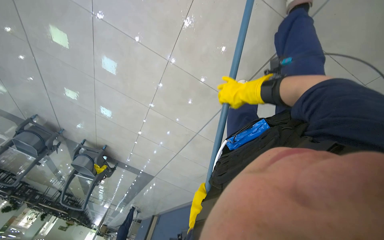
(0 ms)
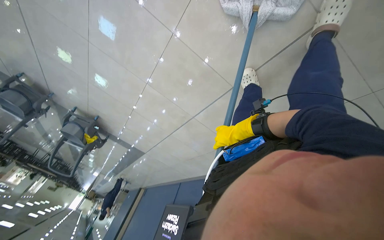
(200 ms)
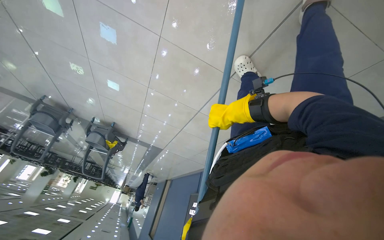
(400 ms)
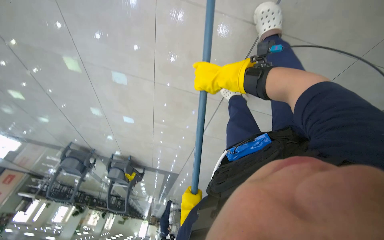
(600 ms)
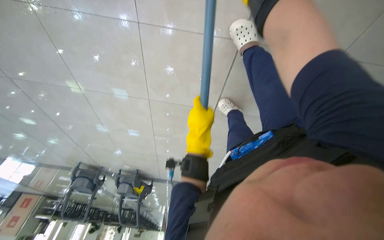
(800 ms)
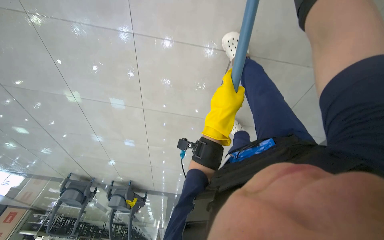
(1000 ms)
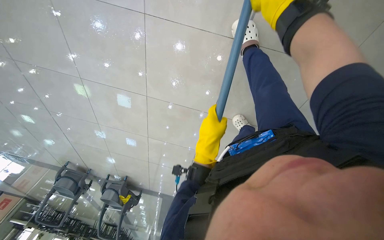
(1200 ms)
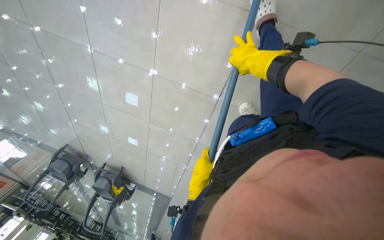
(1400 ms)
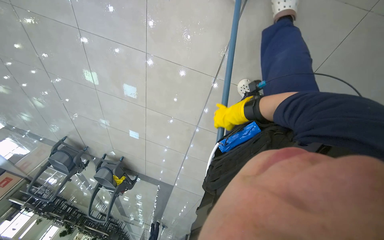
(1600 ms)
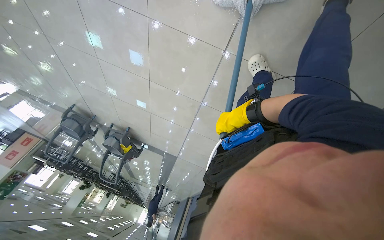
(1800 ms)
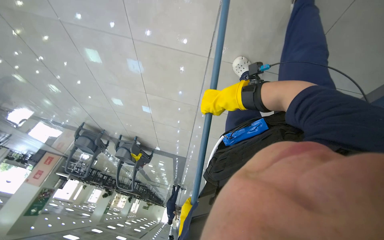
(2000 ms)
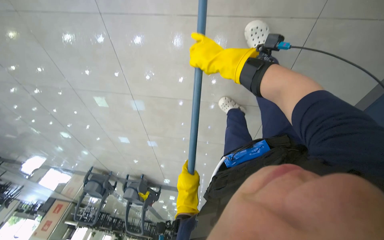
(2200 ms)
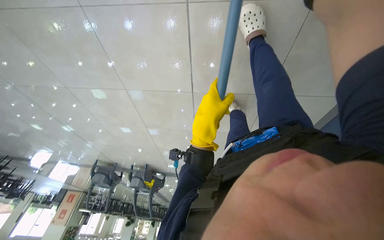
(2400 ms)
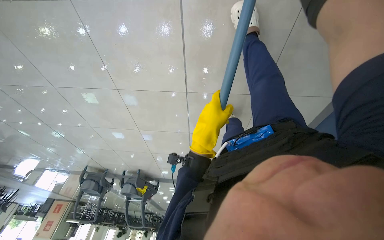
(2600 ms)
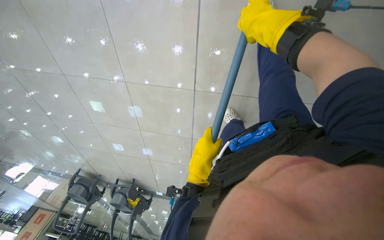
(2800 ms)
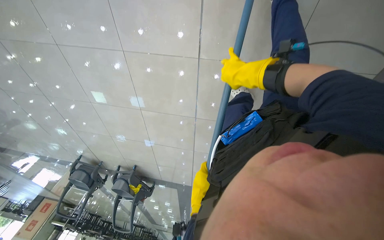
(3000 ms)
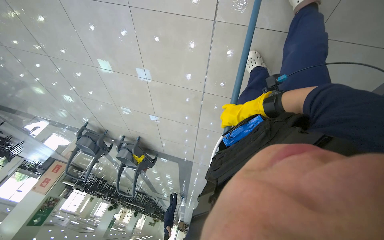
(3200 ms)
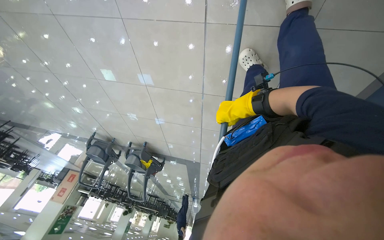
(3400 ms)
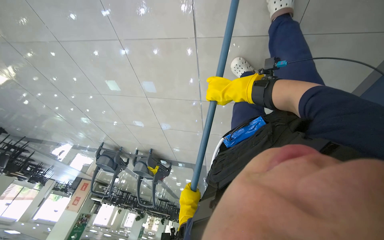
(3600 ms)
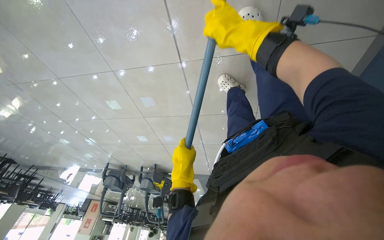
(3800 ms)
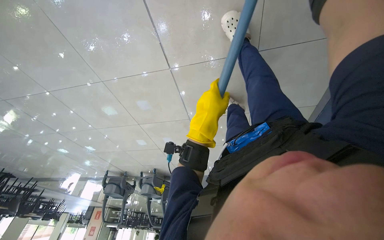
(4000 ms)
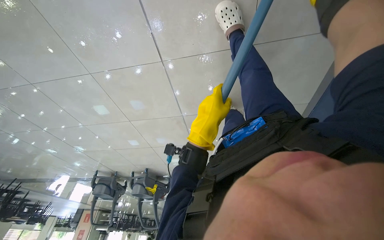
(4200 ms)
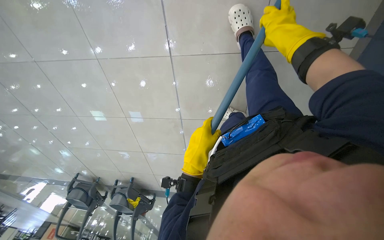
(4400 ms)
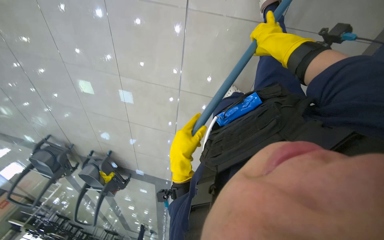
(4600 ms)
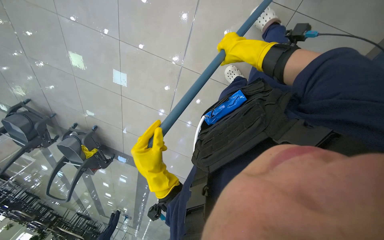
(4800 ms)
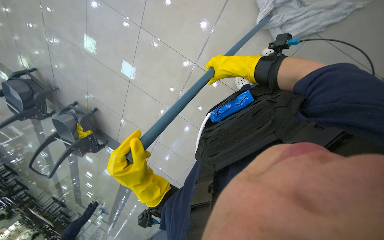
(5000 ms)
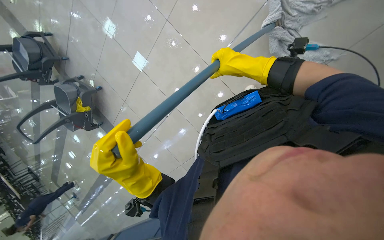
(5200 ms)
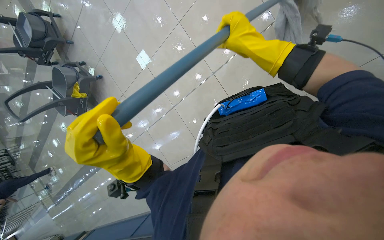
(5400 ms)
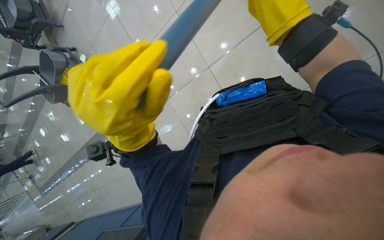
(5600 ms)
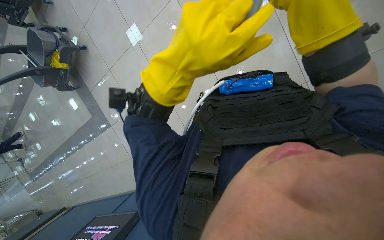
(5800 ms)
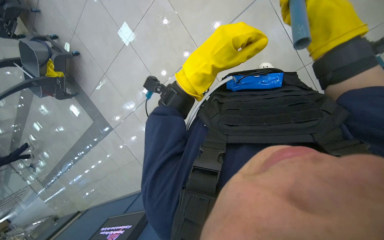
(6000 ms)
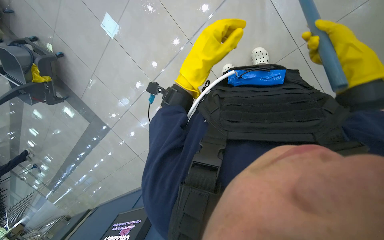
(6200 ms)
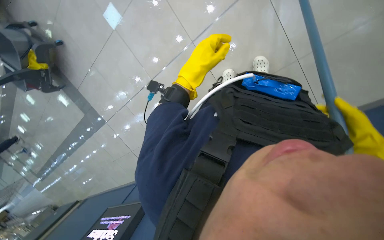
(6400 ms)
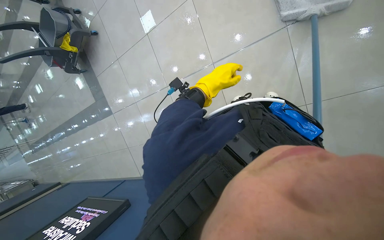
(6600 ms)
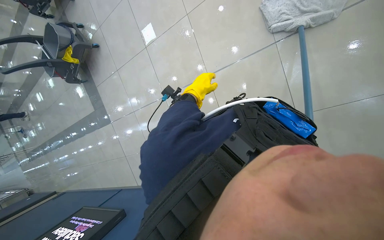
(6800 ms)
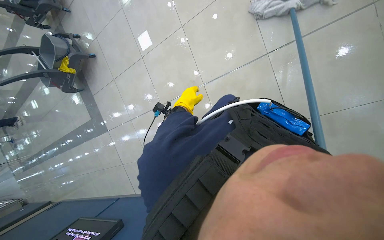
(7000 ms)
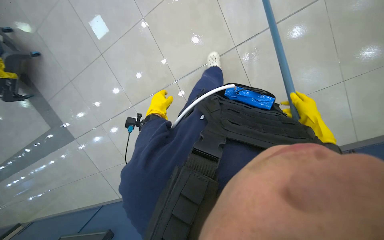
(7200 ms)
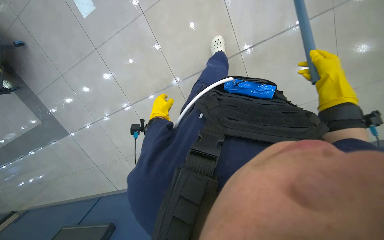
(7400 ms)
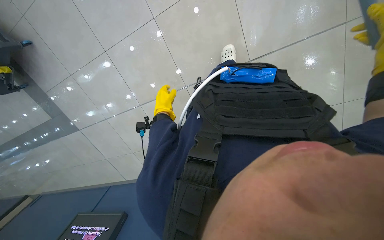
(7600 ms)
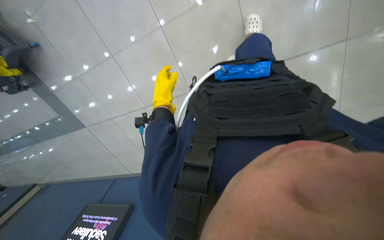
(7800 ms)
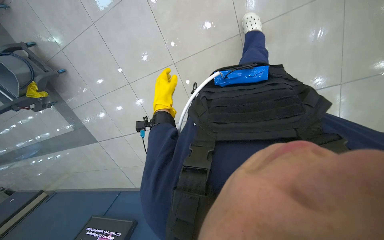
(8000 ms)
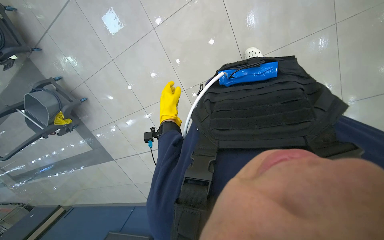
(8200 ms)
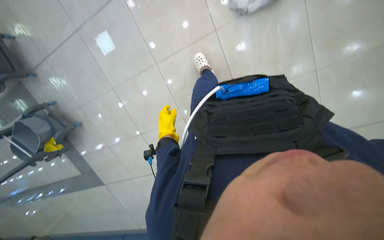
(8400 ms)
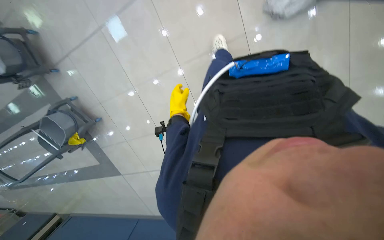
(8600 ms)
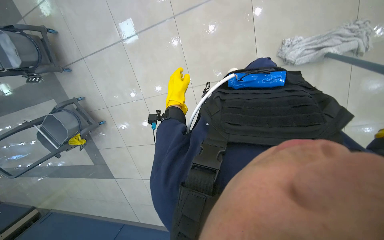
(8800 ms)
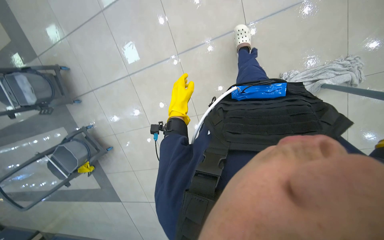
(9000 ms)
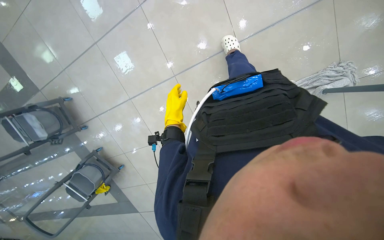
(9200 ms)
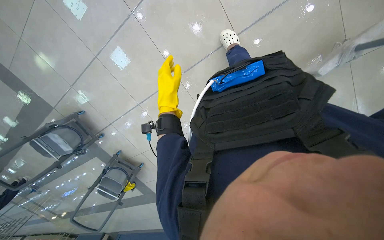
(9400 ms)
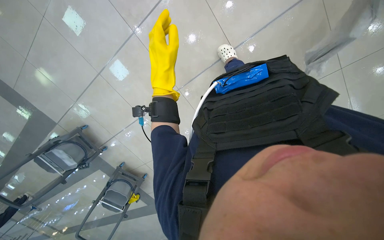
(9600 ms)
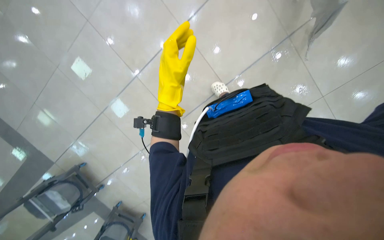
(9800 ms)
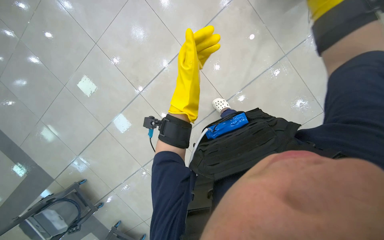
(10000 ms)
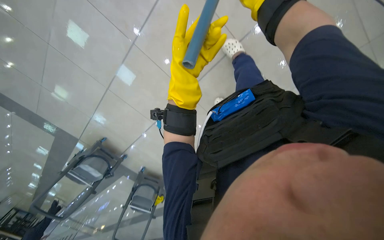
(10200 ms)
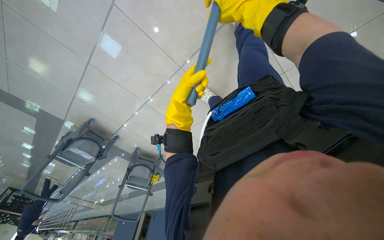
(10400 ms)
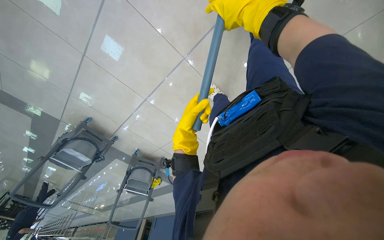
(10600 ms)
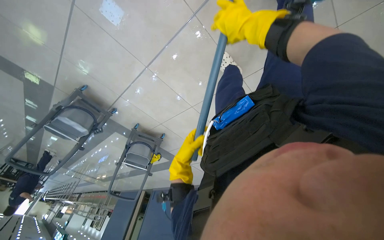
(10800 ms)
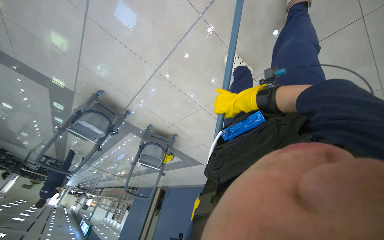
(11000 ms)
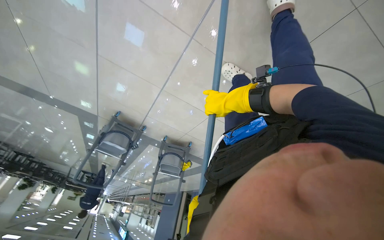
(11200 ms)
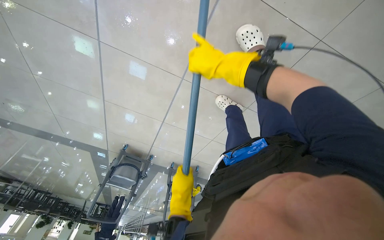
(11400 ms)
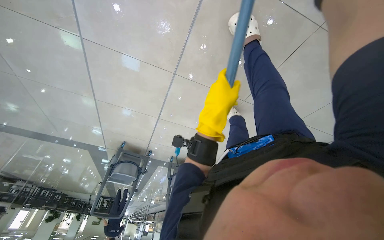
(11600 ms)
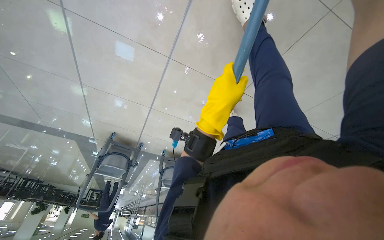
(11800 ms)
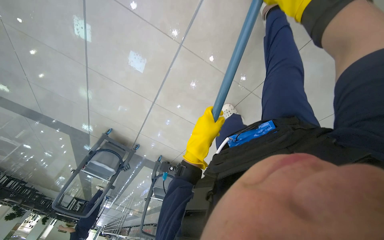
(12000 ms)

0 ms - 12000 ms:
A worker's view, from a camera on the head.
Job: mopping floor.
The whole recording: Wringing and reattaching mop head. The worker wrings out the mop head and reattaches it to the handle and worker mops the tiled floor with a mop.
1600 ms - 3000 ms: The left hand reaches about 60 cm up the picture, then returns; the right hand shifts about 20 cm nearer to the camera and up the picture.
3000 ms - 4400 ms: The left hand goes up and down the picture, some 35 cm each way, reversing 2 times.
6000 ms - 7600 ms: The left hand heads farther from the camera, covering roughly 25 cm.
9000 ms - 10400 ms: The wearer looks approximately 15 degrees further downward. The scene rotates counterclockwise by roughly 30 degrees. The left hand reaches approximately 30 cm nearer to the camera, then returns.
10400 ms - 12000 ms: The camera travels roughly 40 cm.

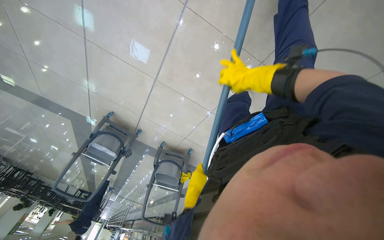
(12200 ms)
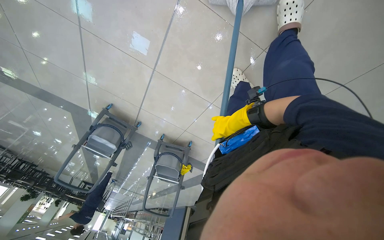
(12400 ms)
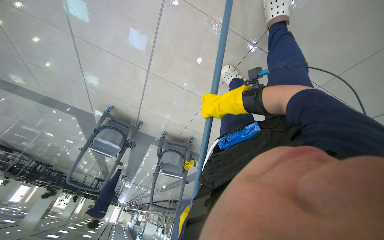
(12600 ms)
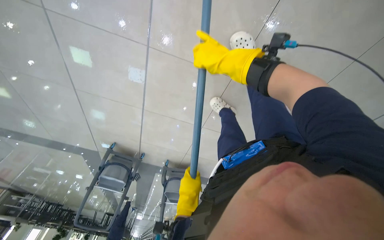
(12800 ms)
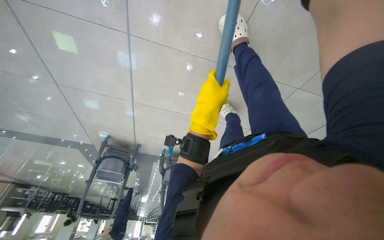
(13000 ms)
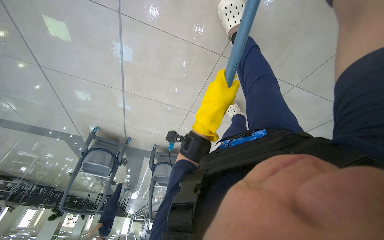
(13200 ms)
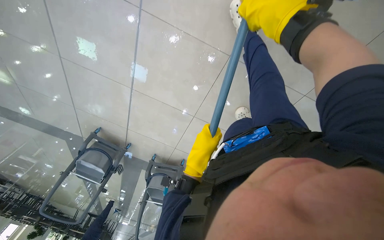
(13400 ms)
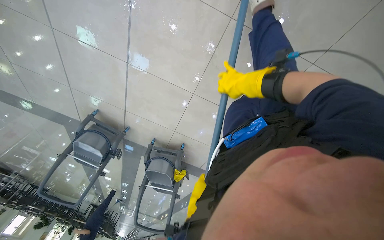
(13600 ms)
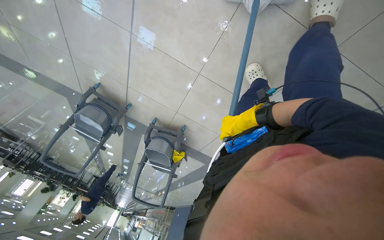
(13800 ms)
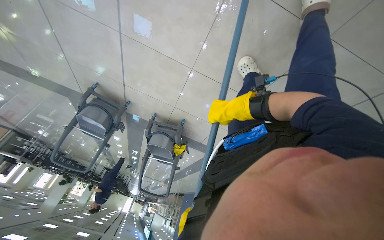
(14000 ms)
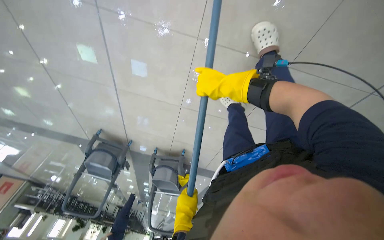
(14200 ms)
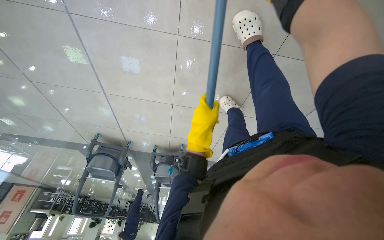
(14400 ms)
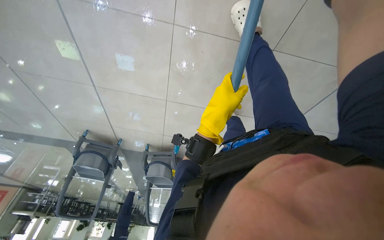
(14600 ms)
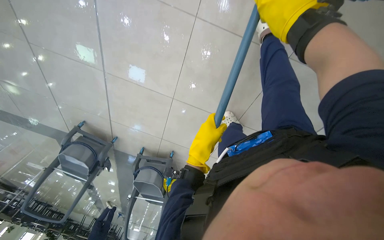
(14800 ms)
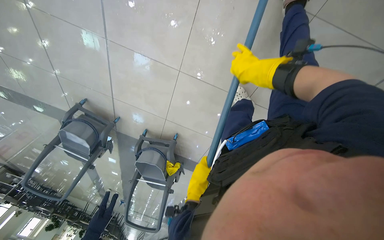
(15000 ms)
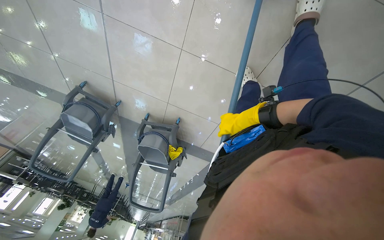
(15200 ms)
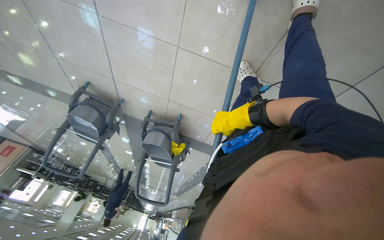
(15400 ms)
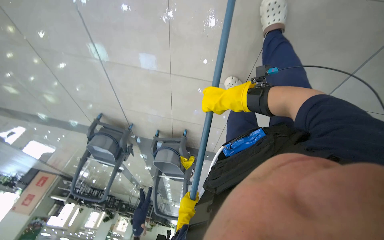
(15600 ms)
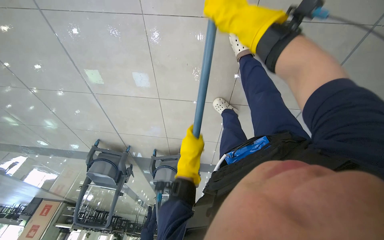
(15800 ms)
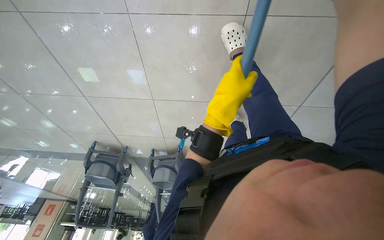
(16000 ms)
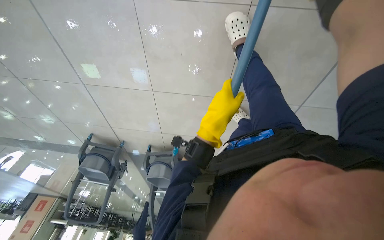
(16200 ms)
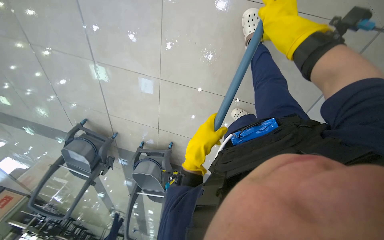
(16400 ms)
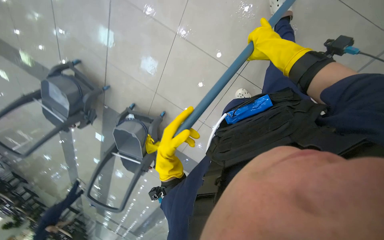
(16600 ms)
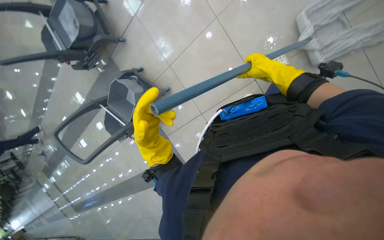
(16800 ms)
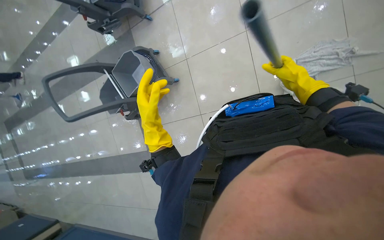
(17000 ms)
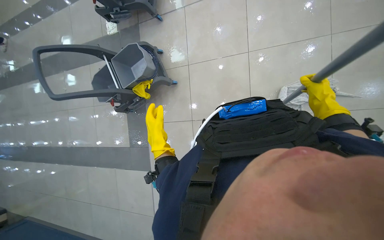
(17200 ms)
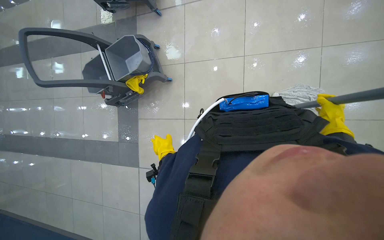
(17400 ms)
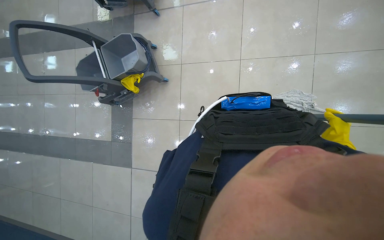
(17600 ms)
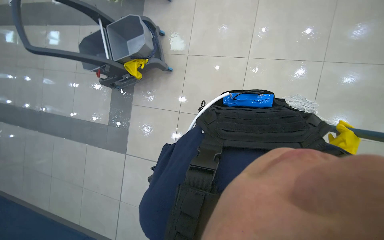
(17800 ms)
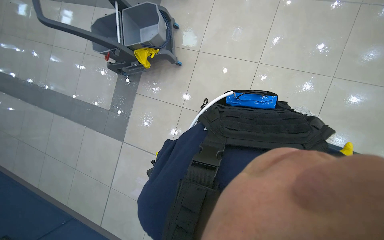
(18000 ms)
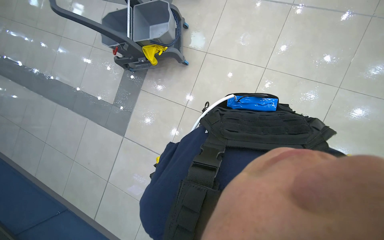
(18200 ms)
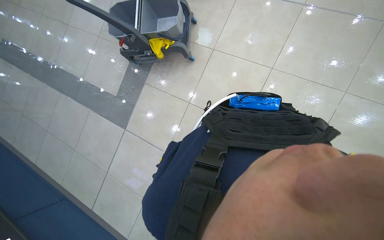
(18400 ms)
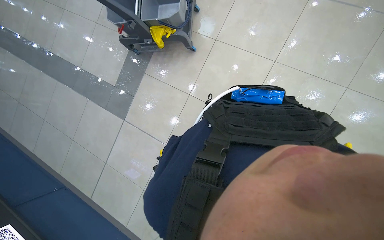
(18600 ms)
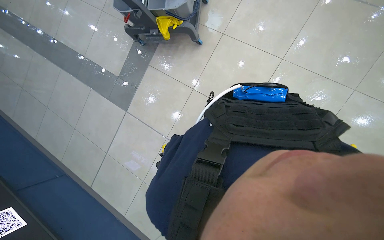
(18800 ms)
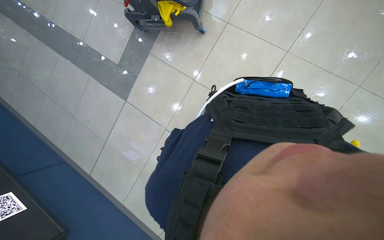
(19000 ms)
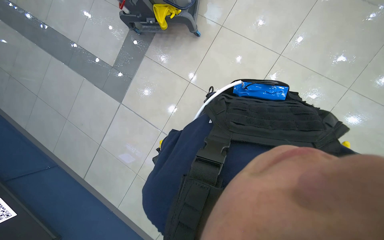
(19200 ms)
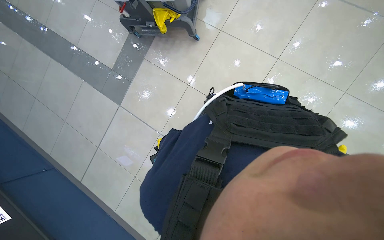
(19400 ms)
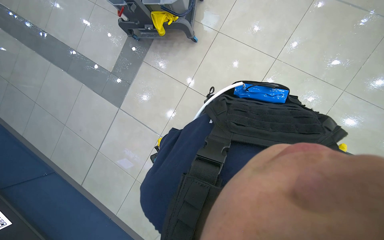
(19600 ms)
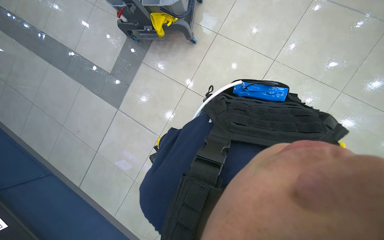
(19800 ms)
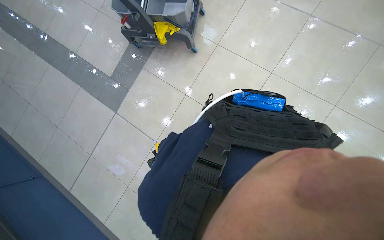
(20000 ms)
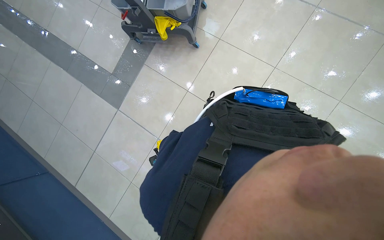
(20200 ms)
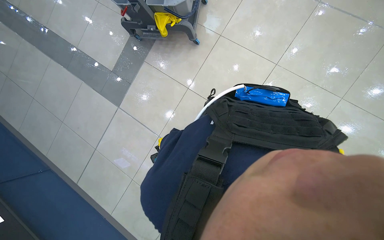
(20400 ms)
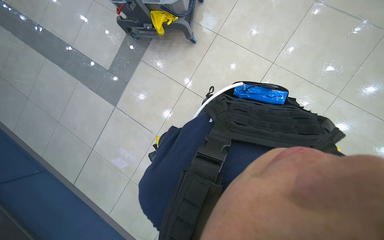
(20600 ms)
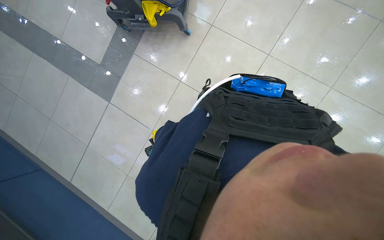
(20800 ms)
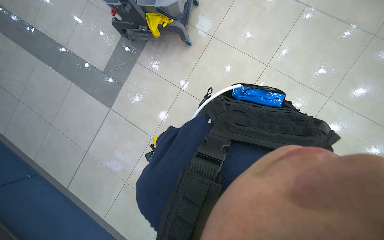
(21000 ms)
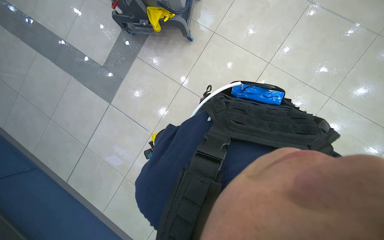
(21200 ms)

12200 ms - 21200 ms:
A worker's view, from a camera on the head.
Job: mopping floor.
The whole recording: Wringing and reattaching mop head. The worker wrings out the mop head and reattaches it to the handle and worker mops the tiled floor with a mop.
12200 ms - 13800 ms: The head travels some 40 cm.
13800 ms - 15200 ms: The left hand reaches approximately 60 cm up the picture, then returns.
16600 ms - 18200 ms: The wearer moves some 40 cm. The camera sweeps to the right, by roughly 25 degrees. The scene turns about 80 degrees clockwise in the picture.
